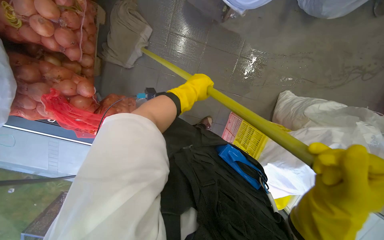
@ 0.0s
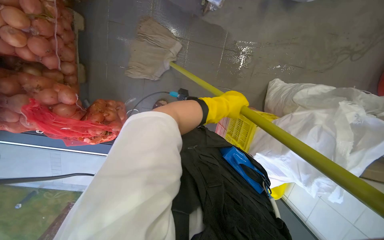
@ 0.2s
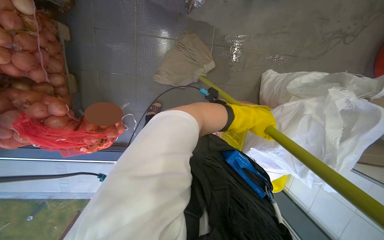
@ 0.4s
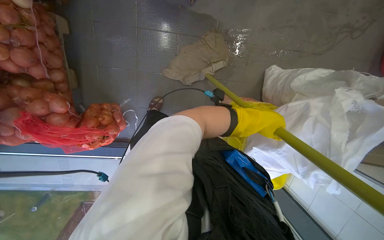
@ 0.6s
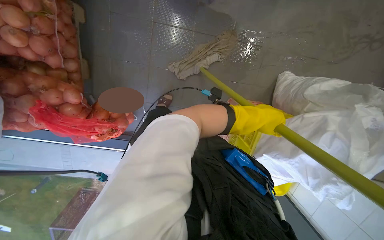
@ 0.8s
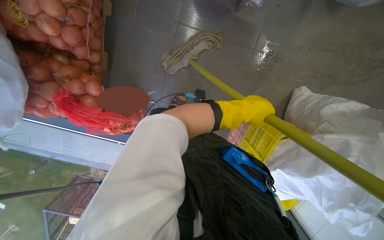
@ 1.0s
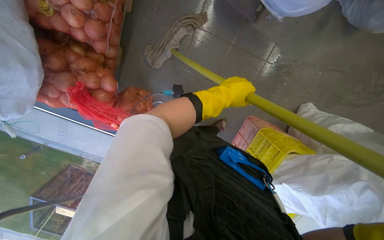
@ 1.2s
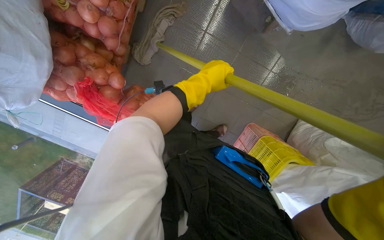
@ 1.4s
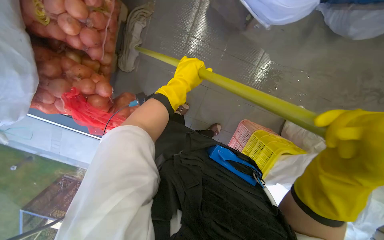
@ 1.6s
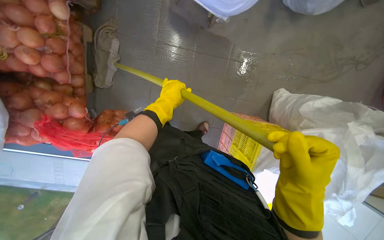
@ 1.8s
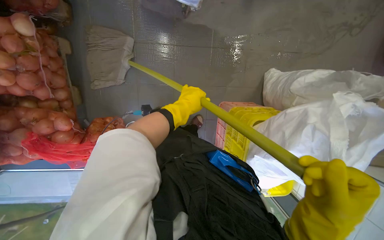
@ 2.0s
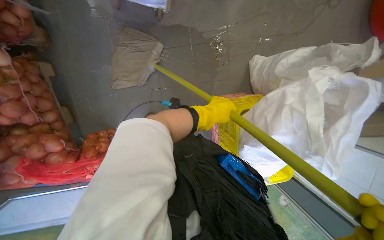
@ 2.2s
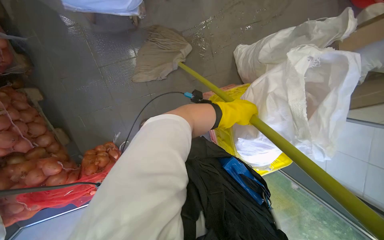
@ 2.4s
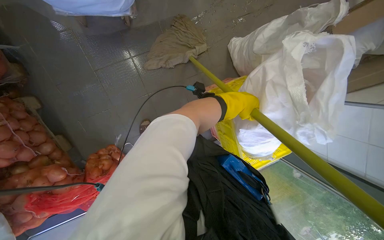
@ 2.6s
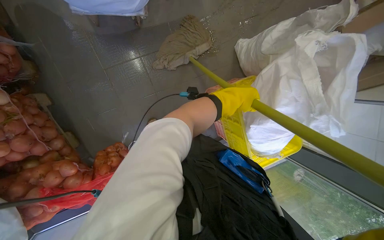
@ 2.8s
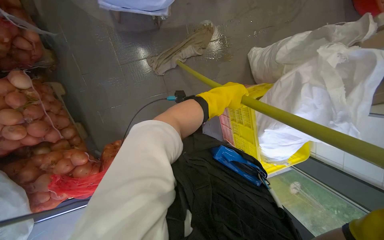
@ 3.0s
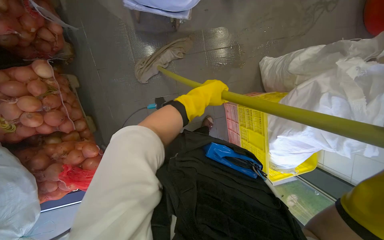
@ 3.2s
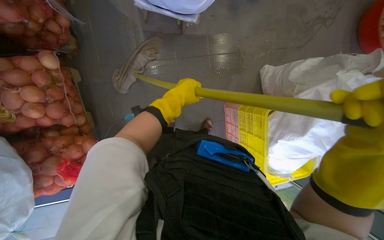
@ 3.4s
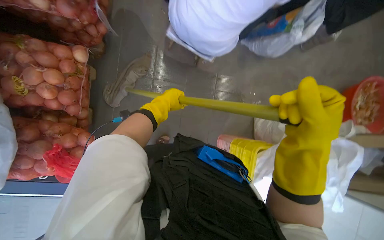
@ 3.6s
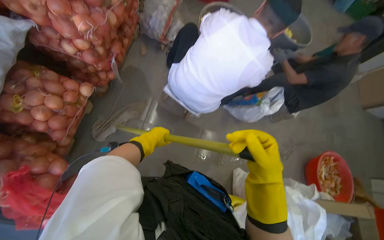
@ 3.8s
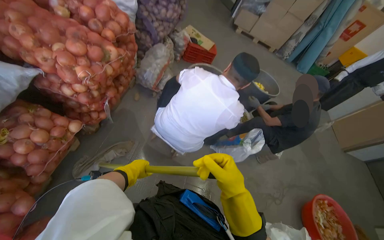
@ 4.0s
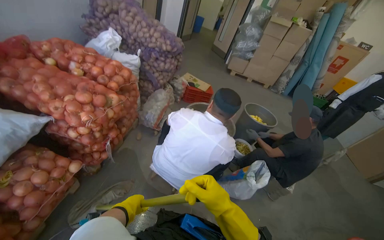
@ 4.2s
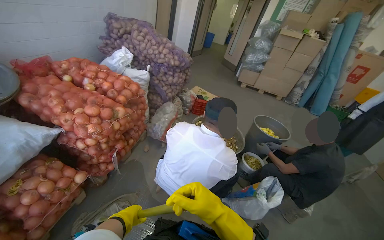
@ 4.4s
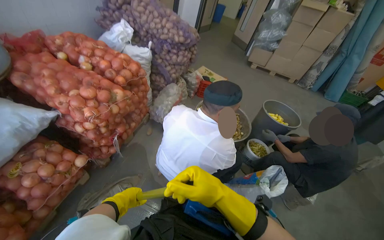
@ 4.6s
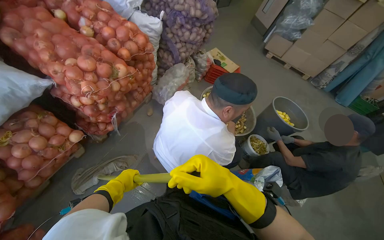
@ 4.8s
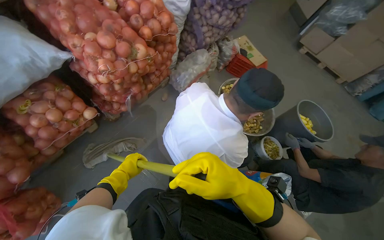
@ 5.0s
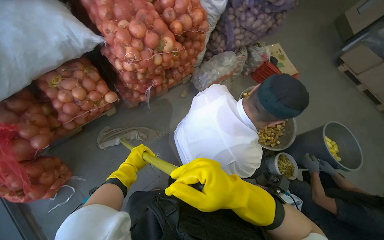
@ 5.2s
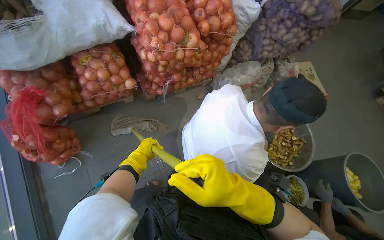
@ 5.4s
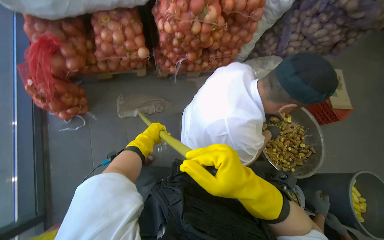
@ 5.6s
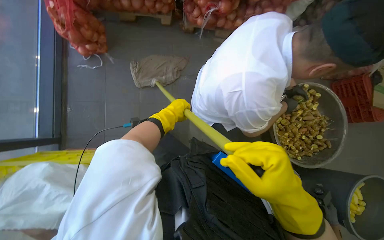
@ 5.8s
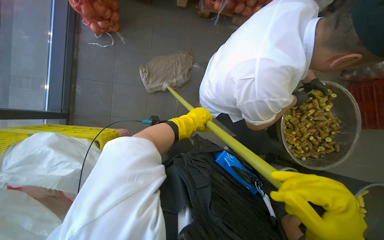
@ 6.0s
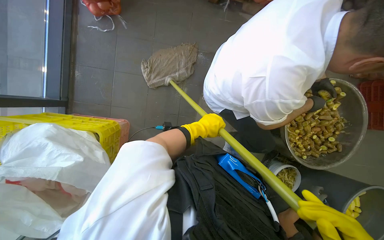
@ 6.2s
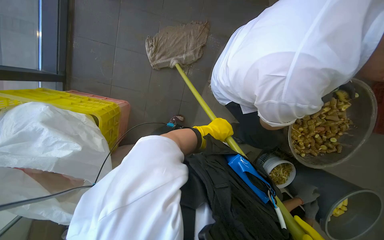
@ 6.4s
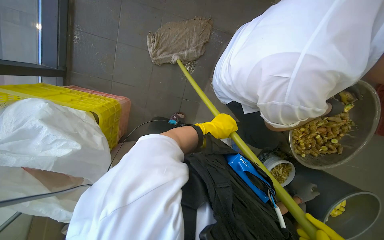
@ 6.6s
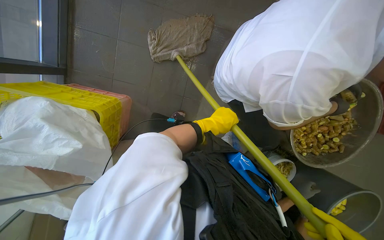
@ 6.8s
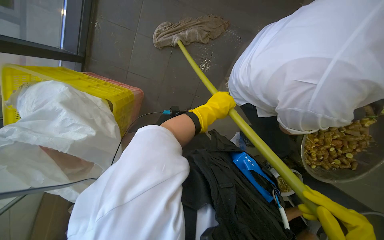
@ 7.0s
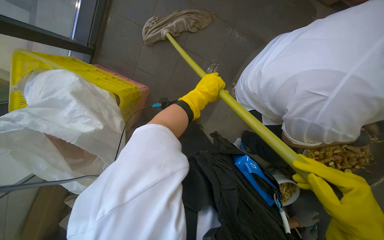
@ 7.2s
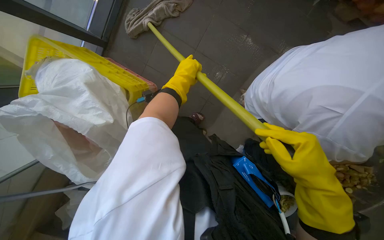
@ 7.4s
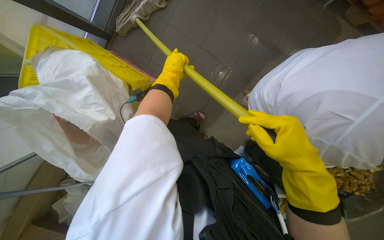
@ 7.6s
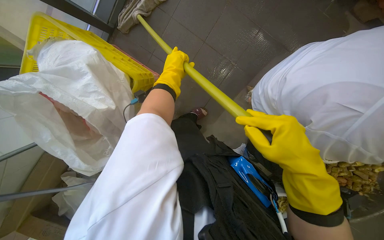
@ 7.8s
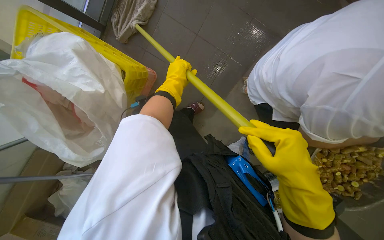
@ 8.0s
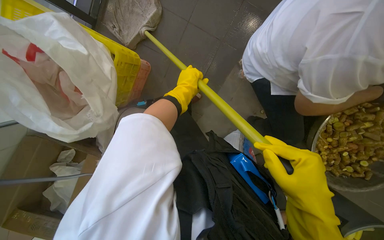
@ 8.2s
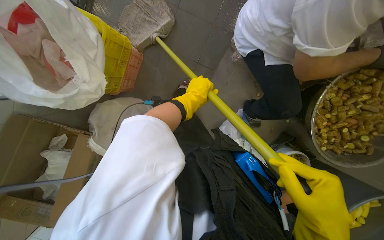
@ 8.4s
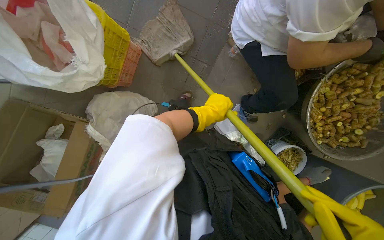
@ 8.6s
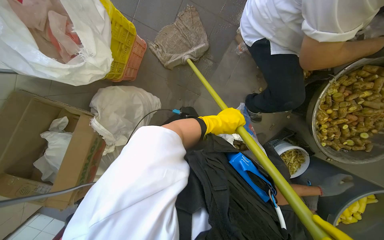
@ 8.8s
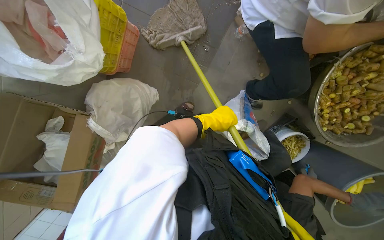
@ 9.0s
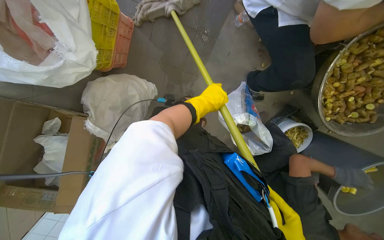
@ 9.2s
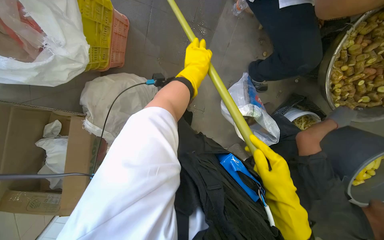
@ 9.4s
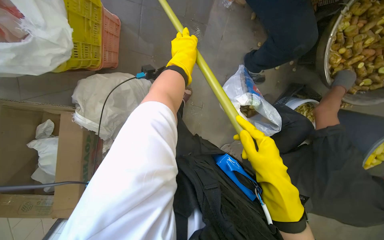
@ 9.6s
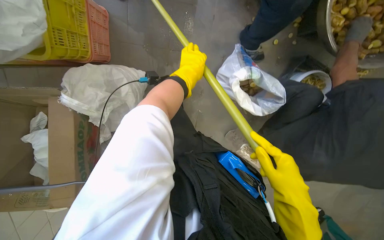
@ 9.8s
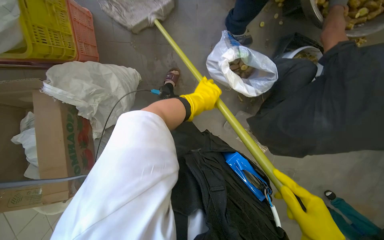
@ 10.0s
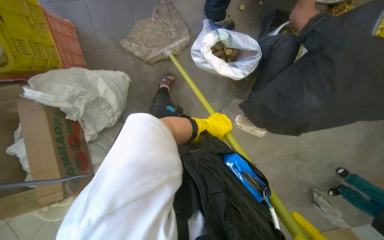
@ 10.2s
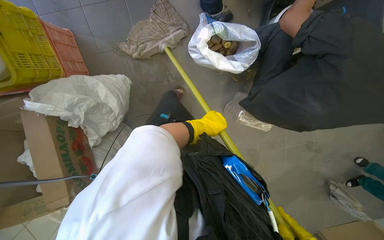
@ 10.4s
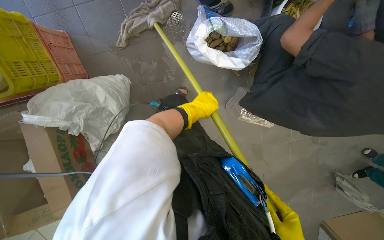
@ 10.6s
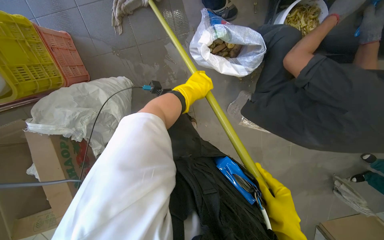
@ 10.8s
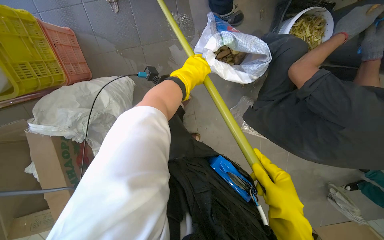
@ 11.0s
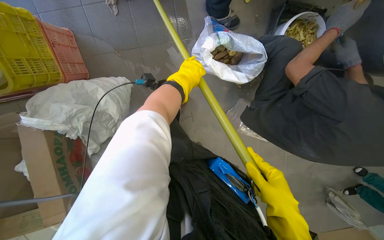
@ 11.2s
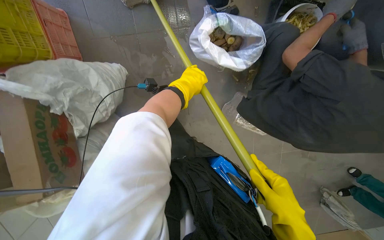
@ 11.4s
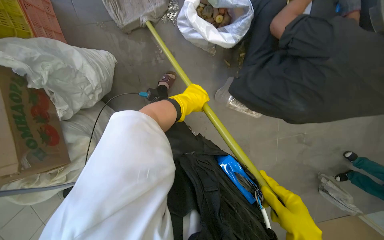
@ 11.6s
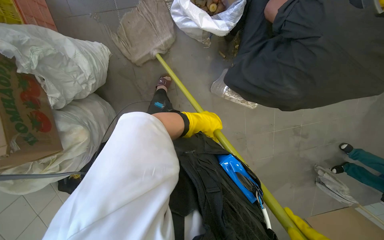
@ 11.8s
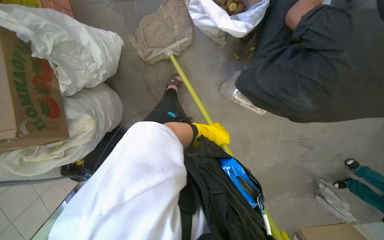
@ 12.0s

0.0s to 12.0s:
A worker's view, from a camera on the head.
Job: mopping floor.
The whole recording: Mopping kitchen floor. The worker mops the kitchen floor to clean up remaining debris and wet spots.
0.0s to 1.6s: The left hand reaches approximately 25 cm to the right, then returns.
1.6s to 3.0s: The scene rotates counterclockwise by roughly 40 degrees.
3.0s to 4.4s: The view tips upward by some 70 degrees. The scene turns about 25 degrees clockwise in the picture.
4.4s to 6.0s: The head travels roughly 50 cm. The wearer's head swings about 75 degrees to the left. The view tips downward by some 30 degrees.
6.0s to 7.6s: The view tips downward by roughly 15 degrees. The scene rotates clockwise by about 30 degrees.
7.6s to 9.0s: The left hand moves down the picture and to the right, about 30 cm.
9.0s to 10.4s: The head travels about 40 cm. Everything in view rotates approximately 35 degrees counterclockwise.
10.4s to 12.0s: The left hand moves approximately 25 cm up the picture and comes back.

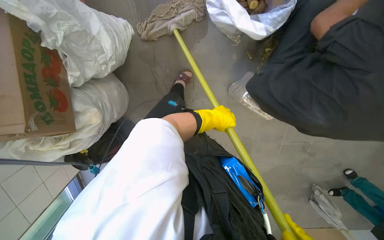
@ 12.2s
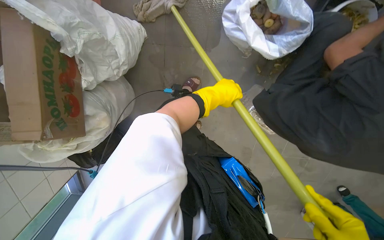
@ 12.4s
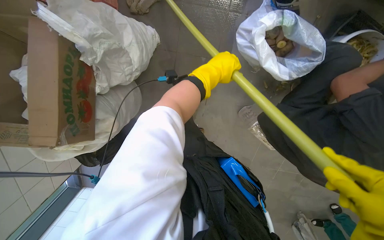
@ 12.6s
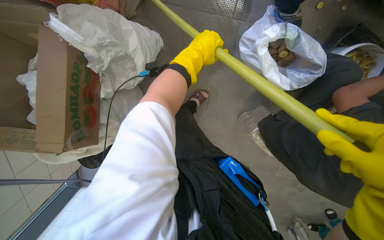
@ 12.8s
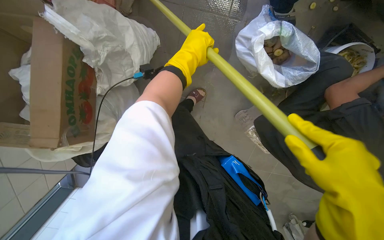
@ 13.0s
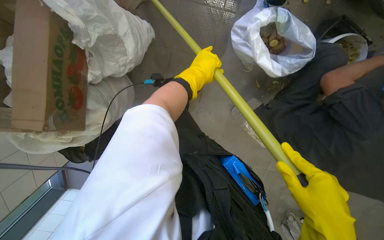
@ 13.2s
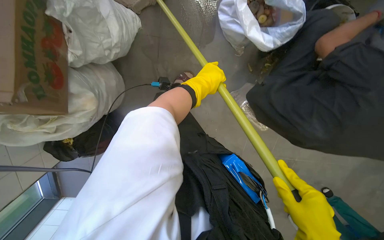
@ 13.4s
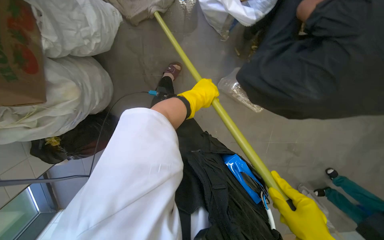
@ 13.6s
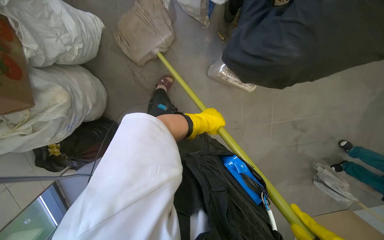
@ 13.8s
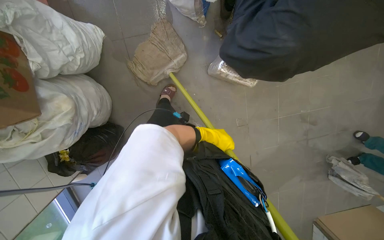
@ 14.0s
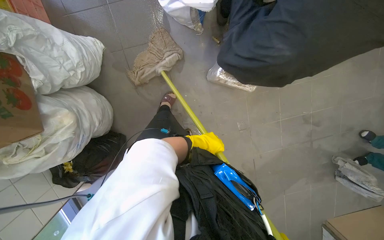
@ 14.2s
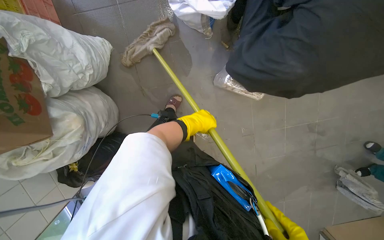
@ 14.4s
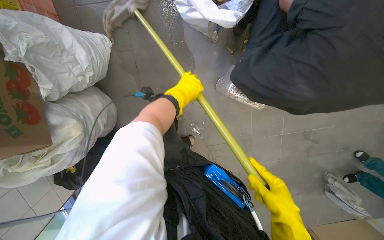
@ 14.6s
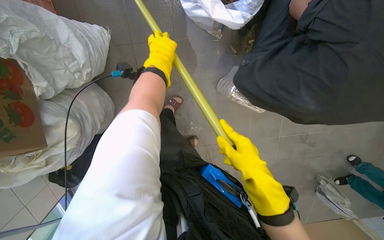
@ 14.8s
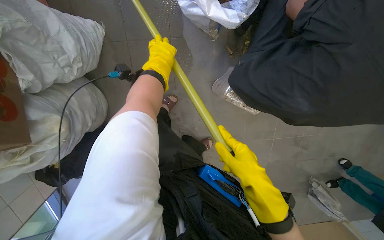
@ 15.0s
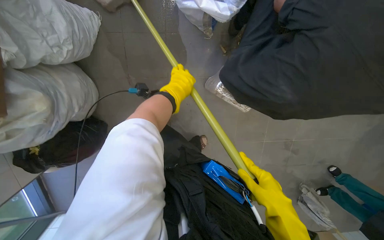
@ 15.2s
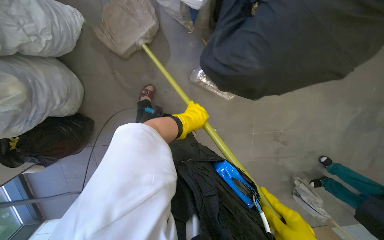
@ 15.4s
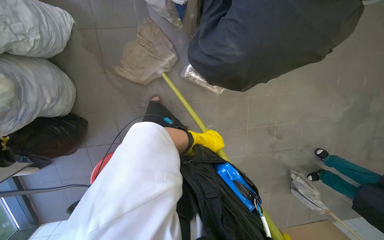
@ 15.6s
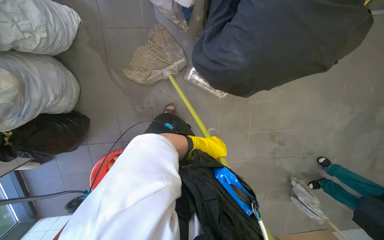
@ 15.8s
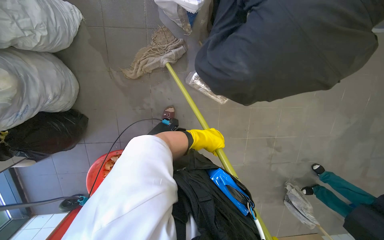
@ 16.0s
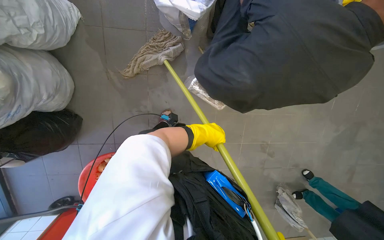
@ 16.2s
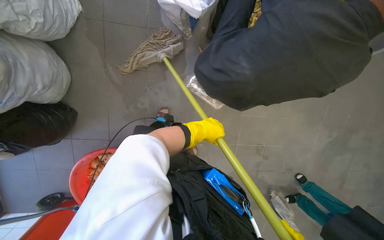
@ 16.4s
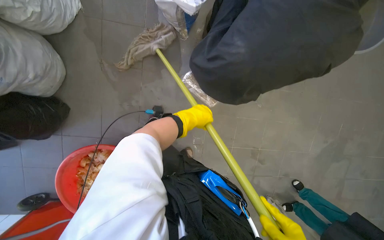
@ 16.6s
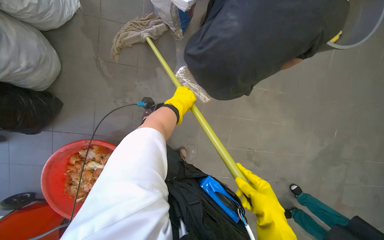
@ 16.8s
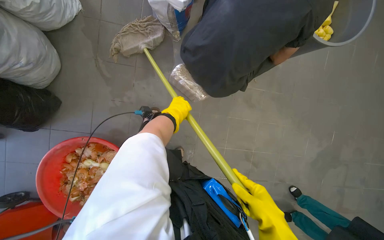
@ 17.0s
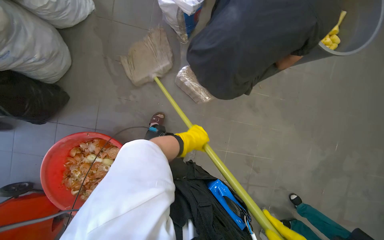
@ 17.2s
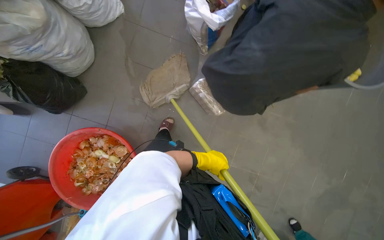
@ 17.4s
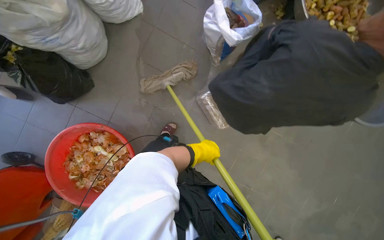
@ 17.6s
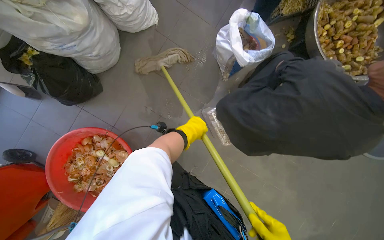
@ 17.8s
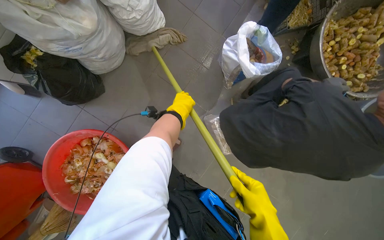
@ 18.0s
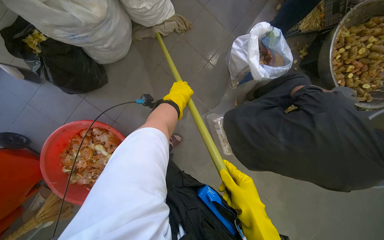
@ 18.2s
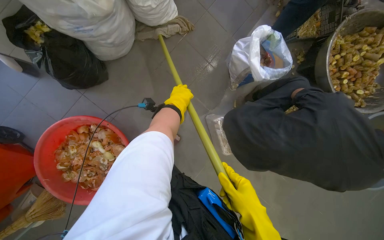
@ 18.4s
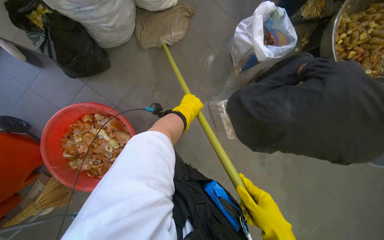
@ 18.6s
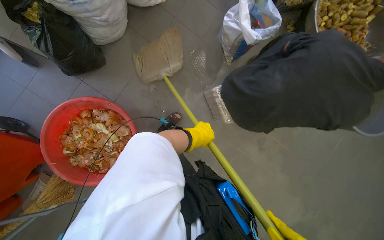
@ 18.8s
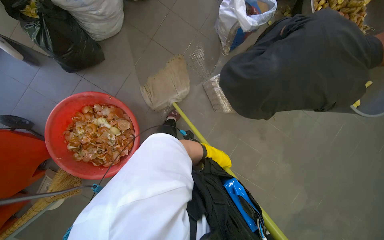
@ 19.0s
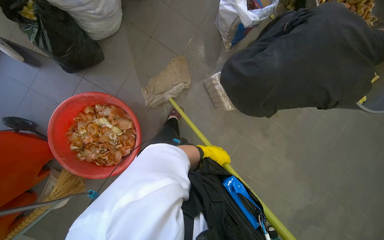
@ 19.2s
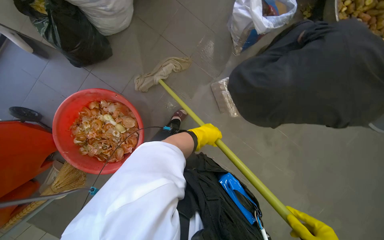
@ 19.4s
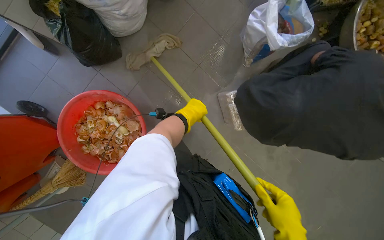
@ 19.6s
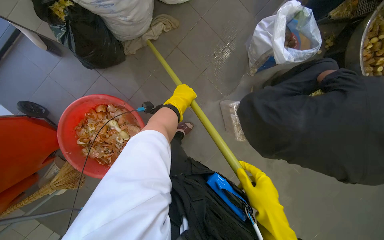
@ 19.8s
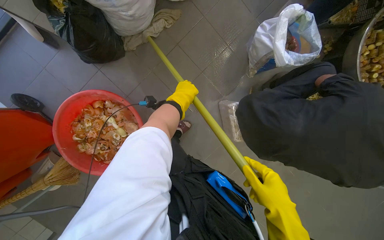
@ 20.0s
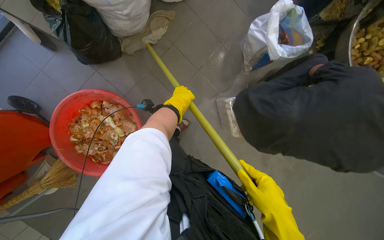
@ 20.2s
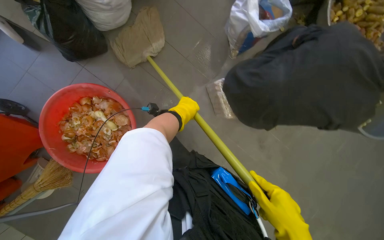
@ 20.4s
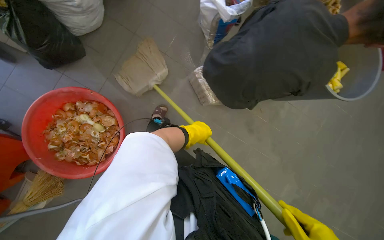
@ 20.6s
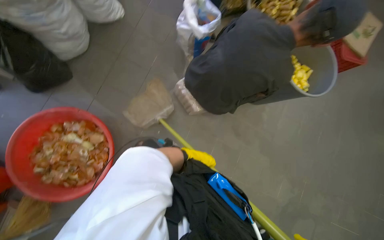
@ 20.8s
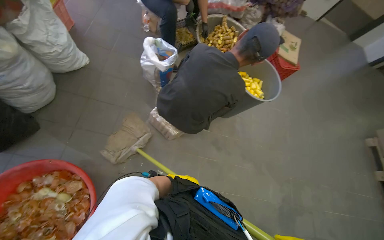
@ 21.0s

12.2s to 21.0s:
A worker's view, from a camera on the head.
Job: mopping floor.
The whole recording: Mopping kitchen floor. The worker mops the kitchen floor to clean up remaining debris and wet spots.
13.6s to 15.2s: The left hand goes up and down the picture, about 25 cm each way, reversing 2 times.
15.2s to 16.6s: The left hand moves down the picture, roughly 25 cm.
16.6s to 18.0s: Everything in view rotates roughly 30 degrees clockwise. The left hand travels down the picture and back again, approximately 20 cm each way.
18.0s to 19.6s: The left hand travels down the picture and back again, about 50 cm each way.
19.6s to 21.0s: The wearer's head swings roughly 35 degrees to the right. The wearer looks approximately 20 degrees further upward.
